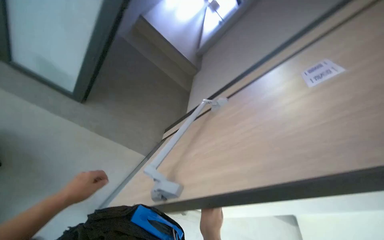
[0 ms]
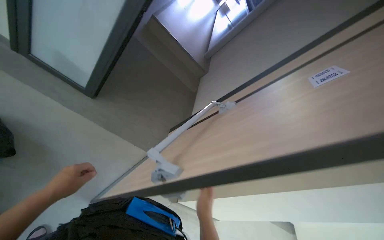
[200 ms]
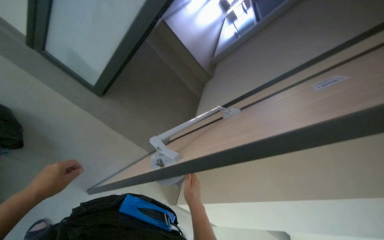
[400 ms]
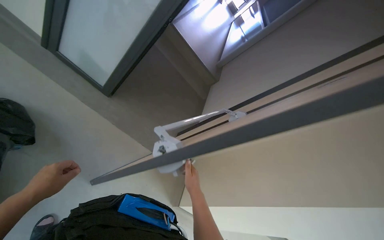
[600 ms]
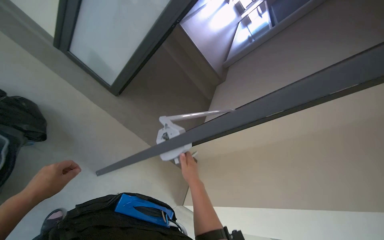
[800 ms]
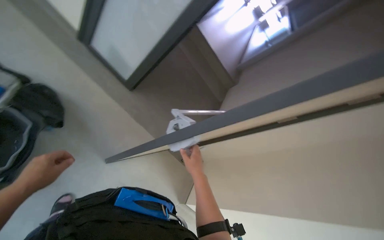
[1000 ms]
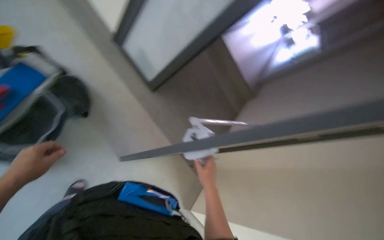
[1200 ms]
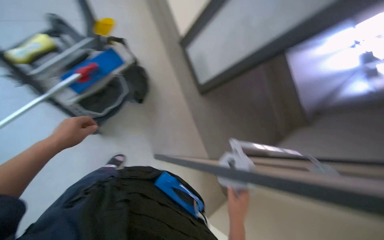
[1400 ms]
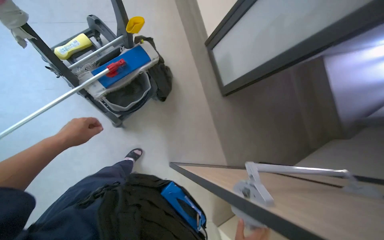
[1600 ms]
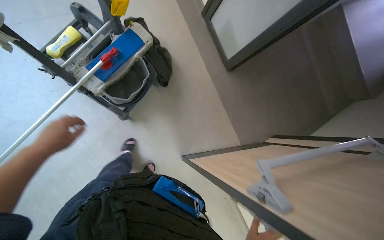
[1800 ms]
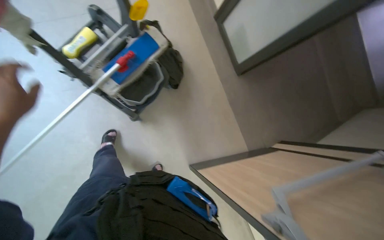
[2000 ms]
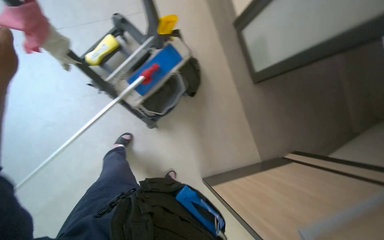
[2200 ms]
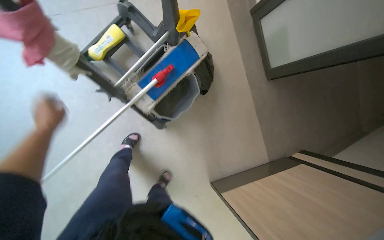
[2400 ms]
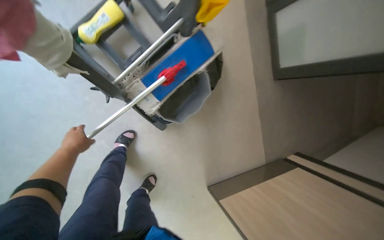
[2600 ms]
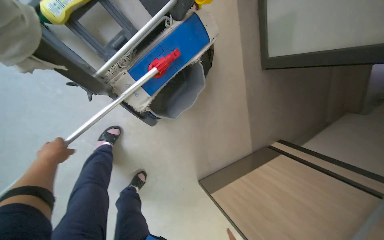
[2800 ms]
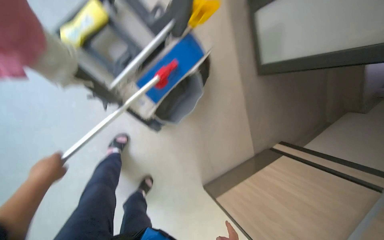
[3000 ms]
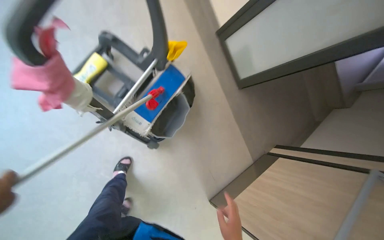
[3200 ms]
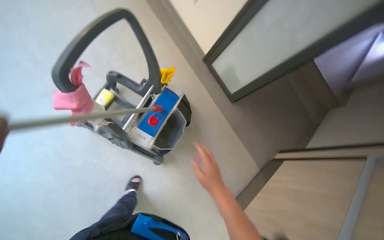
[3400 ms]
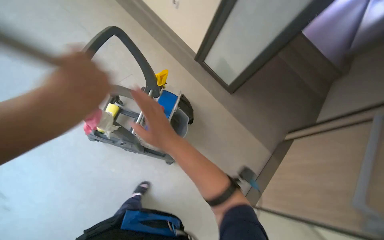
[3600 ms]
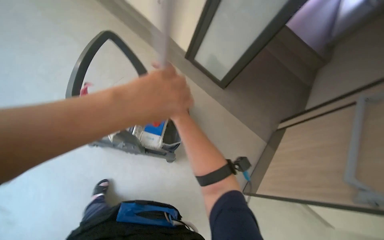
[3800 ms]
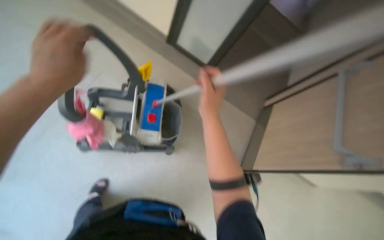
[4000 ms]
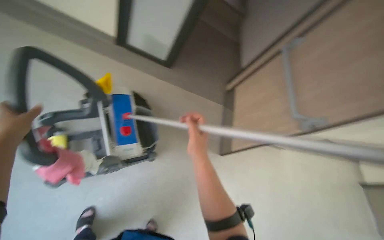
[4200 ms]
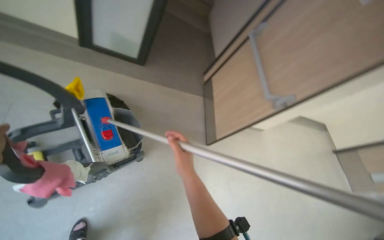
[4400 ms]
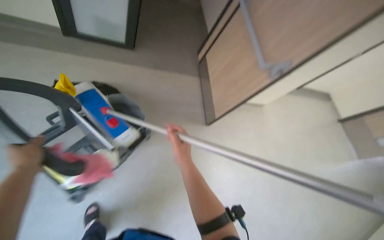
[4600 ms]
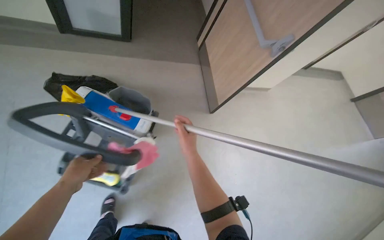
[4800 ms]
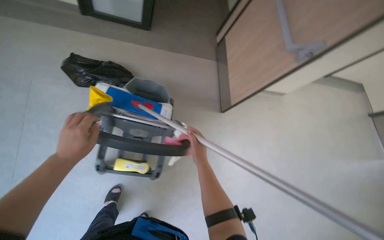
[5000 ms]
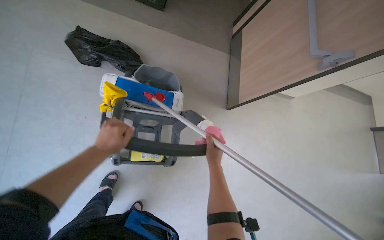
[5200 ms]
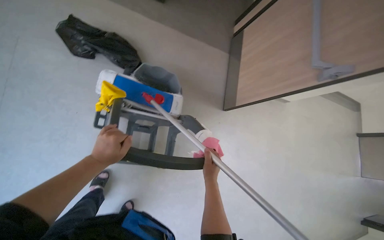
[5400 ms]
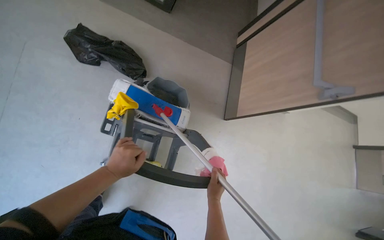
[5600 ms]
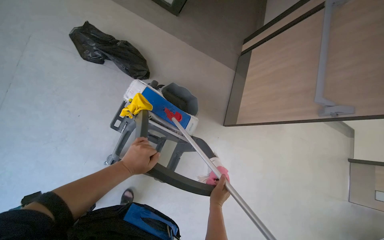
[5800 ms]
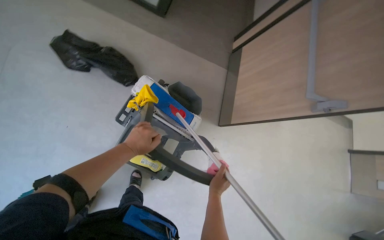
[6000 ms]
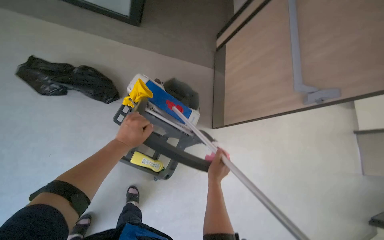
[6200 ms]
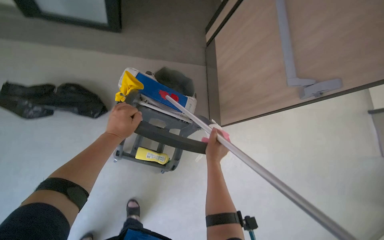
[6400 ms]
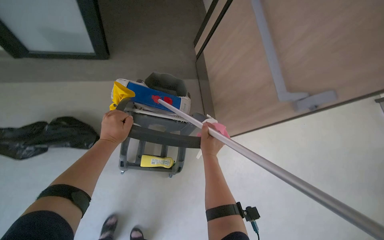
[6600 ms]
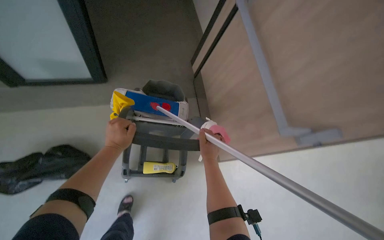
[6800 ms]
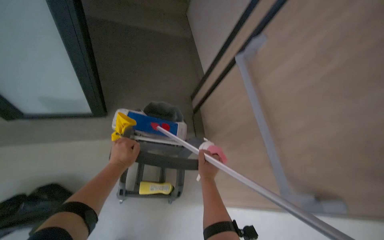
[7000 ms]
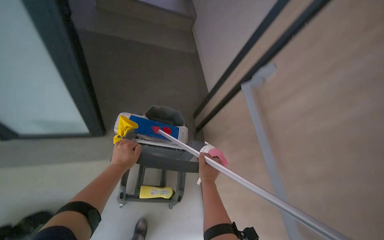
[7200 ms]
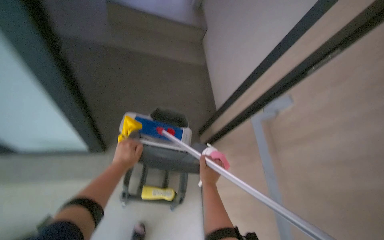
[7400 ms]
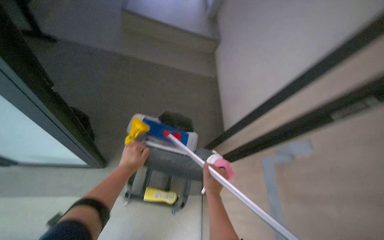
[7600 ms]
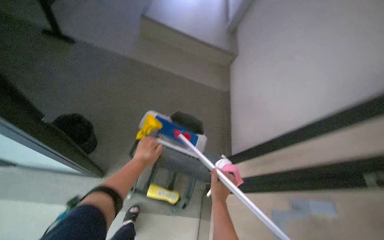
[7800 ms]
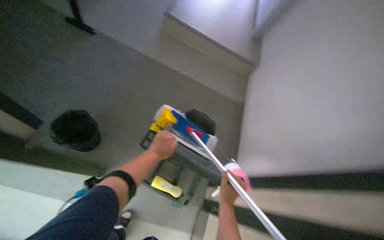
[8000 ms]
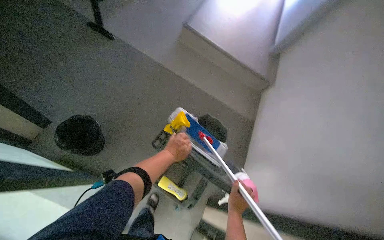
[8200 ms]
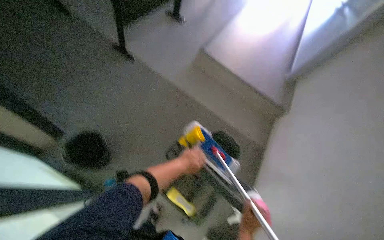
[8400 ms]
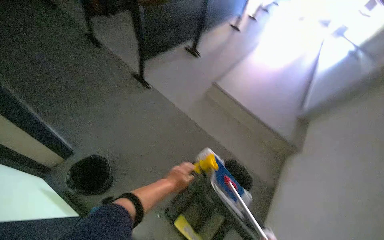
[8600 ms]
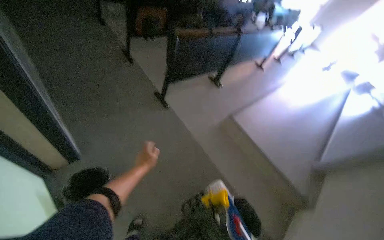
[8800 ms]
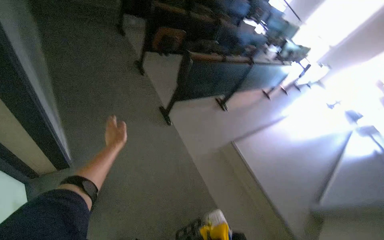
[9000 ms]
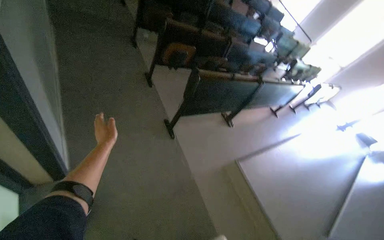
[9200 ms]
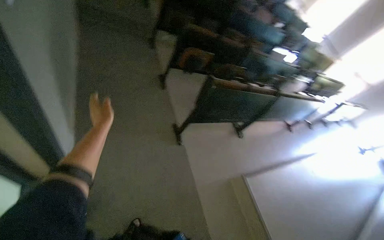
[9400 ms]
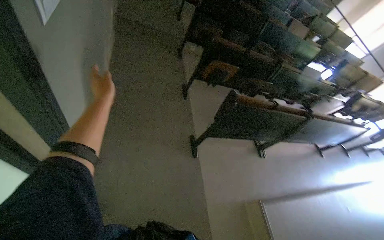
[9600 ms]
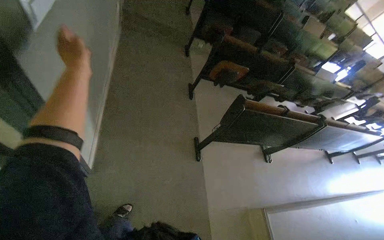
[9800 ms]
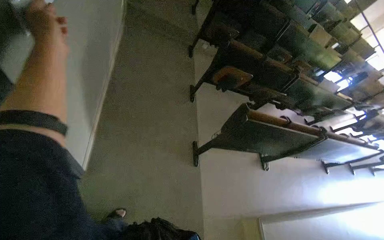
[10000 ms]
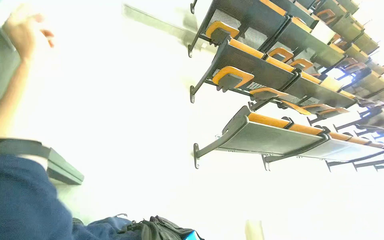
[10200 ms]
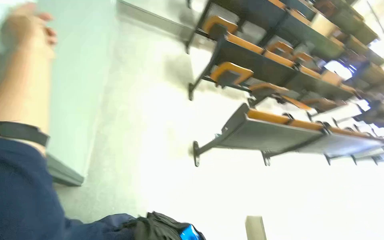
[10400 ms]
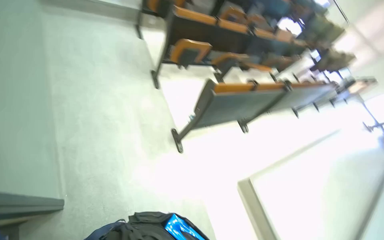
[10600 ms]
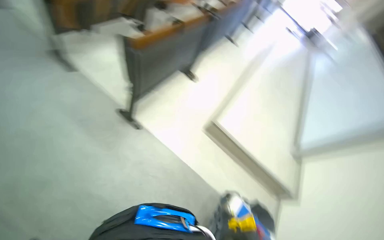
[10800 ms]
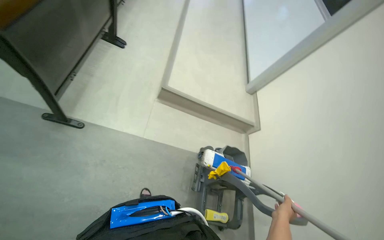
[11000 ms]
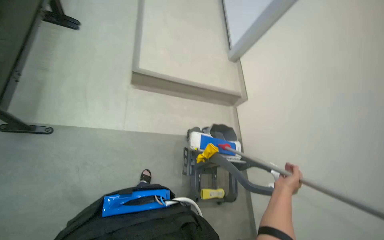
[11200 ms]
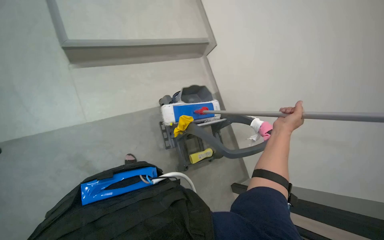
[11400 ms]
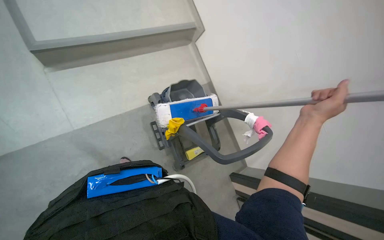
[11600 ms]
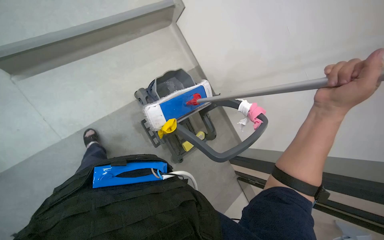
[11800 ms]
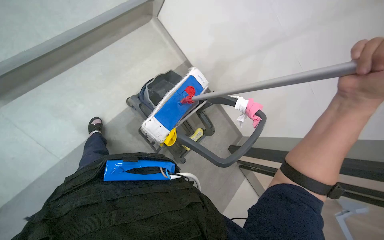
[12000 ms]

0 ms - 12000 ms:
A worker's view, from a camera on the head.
Job: preparing cleaning supplies.
The whole recording: Preparing to mop floor. The worker closes a cabinet and prepares the mop and cleaning cart for mopping the floor.
0 ms - 1600 ms: The head turns to the left by approximately 55 degrees.
1600 ms - 3000 ms: The view tilts roughly 15 degrees downward.
3000 ms - 4400 ms: The wearer moves roughly 40 cm. Everything in view rotates approximately 50 degrees counterclockwise.
4400 ms - 6000 ms: The view tips downward by about 15 degrees.
6000 ms - 7600 ms: The view tilts about 15 degrees upward.
7600 ms - 9000 ms: The head rotates approximately 50 degrees to the left. The wearer looks roughly 30 degrees further upward.
9000 ms - 10400 ms: The camera is carried roughly 50 cm. The wearer's head swings some 25 degrees to the left.
10400 ms - 12000 ms: The head travels some 70 cm. The wearer's head swings roughly 120 degrees to the right. The wearer looks roughly 75 degrees further downward.

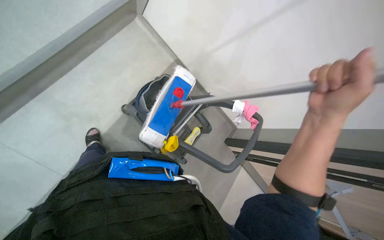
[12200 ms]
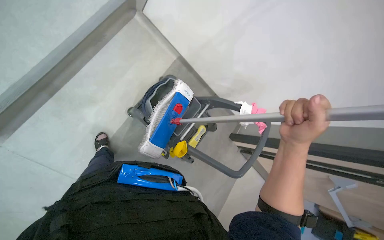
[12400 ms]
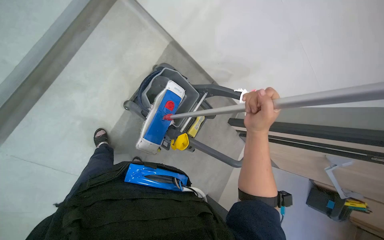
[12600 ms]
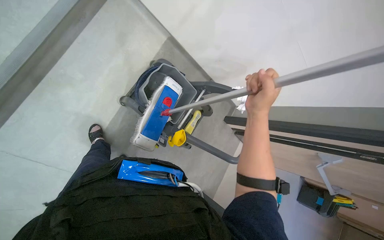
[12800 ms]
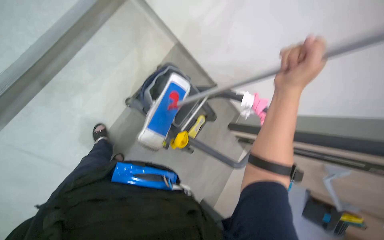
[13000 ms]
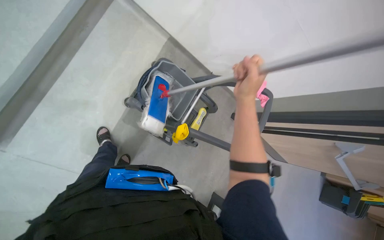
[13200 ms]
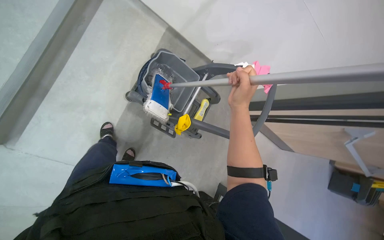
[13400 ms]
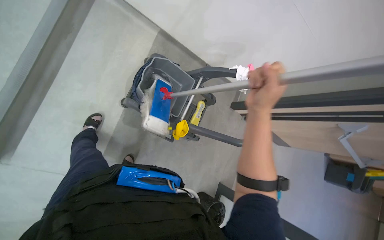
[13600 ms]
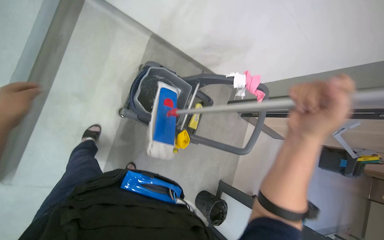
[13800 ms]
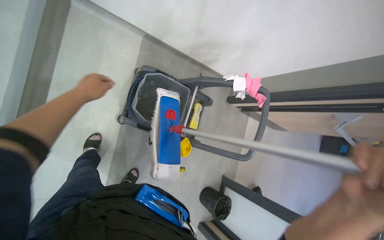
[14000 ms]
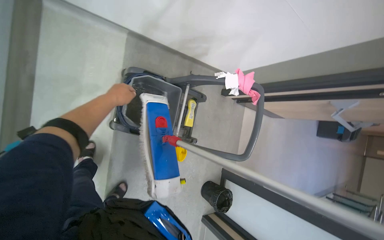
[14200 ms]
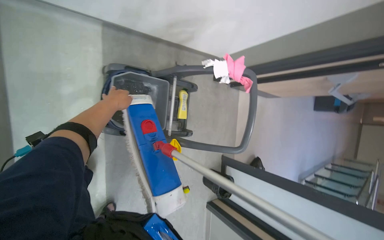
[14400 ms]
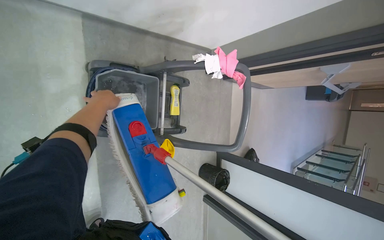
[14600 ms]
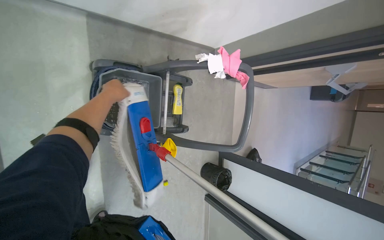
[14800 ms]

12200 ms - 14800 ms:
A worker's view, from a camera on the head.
Job: preparing cleaning supplies.
The whole recording: Preparing to mop floor. The worker closes a cabinet and prepares the mop and cleaning cart for mopping the floor.
12200 ms - 13400 ms: The right hand travels to the left and farther from the camera by some 25 cm.
13400 ms - 14800 ms: The view tilts some 20 degrees downward.

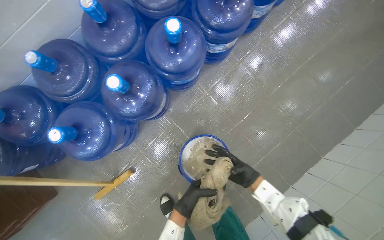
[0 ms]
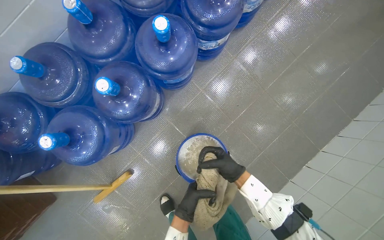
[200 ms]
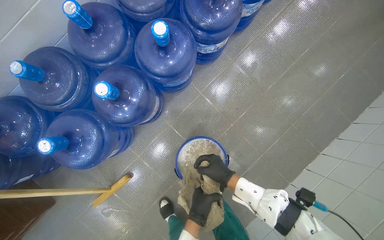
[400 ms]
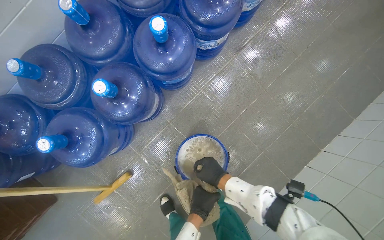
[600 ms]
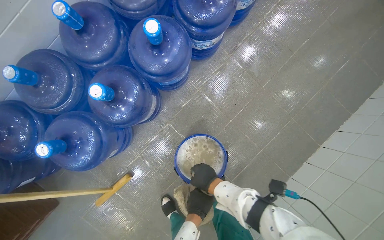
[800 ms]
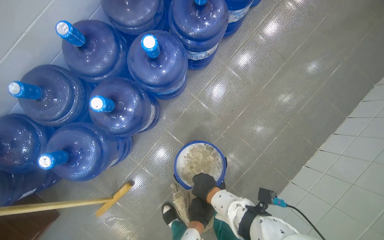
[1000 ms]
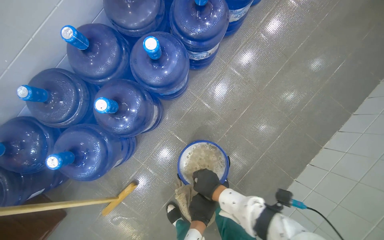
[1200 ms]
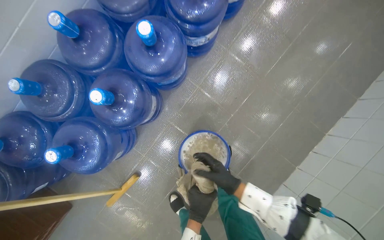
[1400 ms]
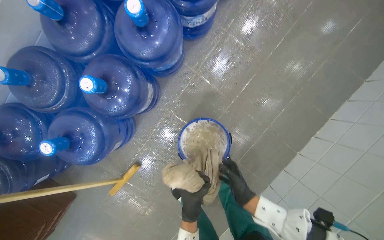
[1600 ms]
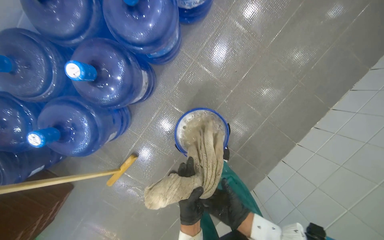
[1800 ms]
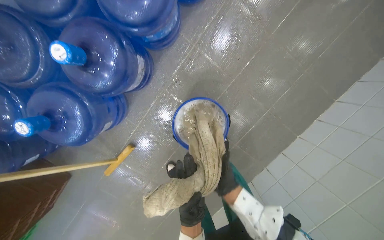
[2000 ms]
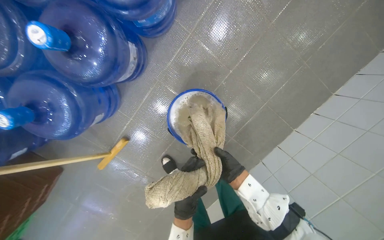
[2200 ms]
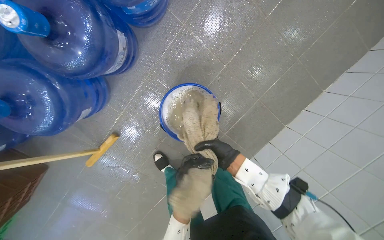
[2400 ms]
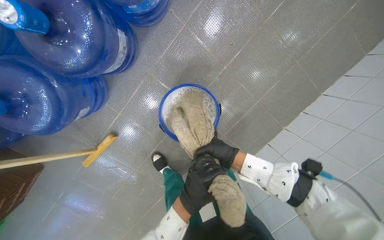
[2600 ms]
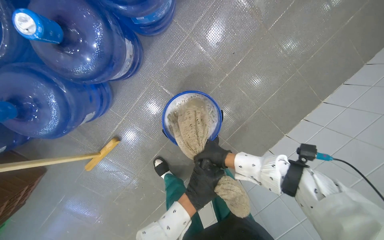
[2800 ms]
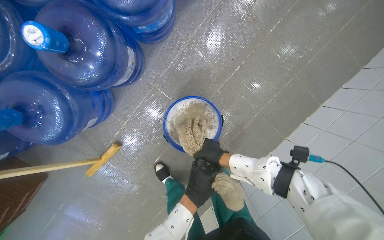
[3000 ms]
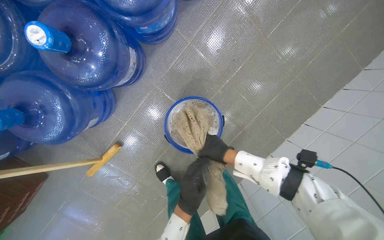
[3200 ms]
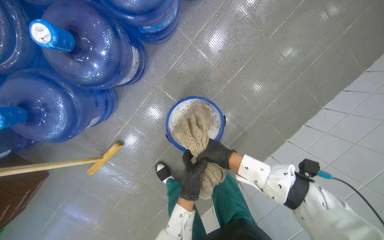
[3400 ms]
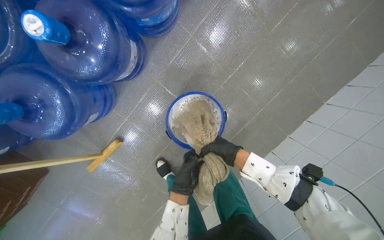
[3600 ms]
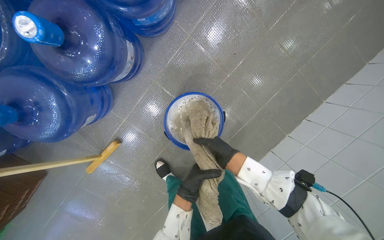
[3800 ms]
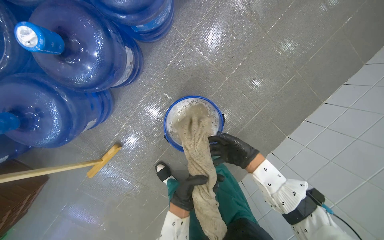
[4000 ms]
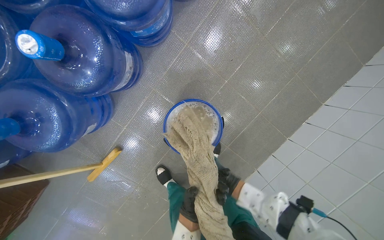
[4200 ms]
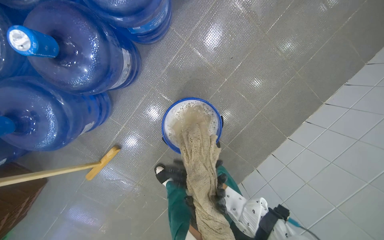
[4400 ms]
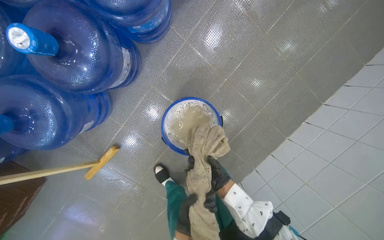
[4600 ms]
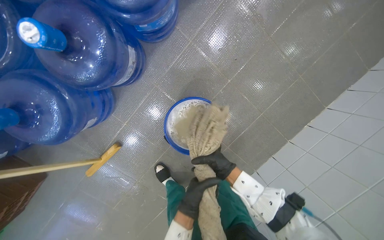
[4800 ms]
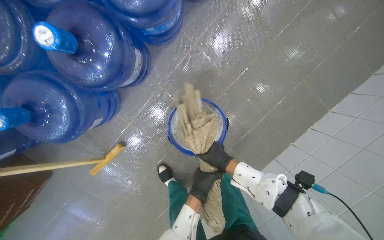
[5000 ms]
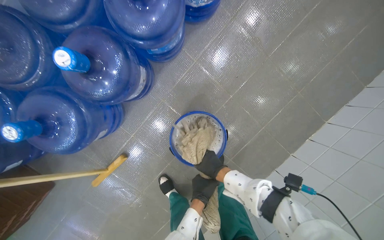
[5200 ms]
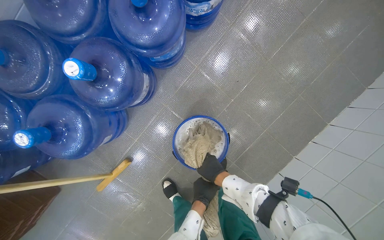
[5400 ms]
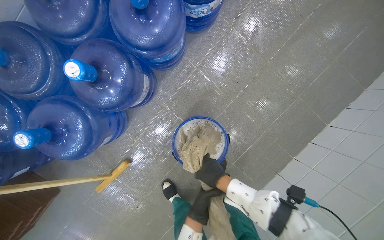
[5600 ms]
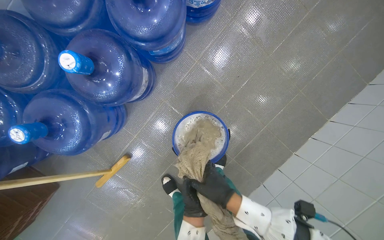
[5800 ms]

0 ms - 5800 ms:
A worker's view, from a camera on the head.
Job: preparing cleaning supplies.
The whole recording: Wringing and preparing mop. The worker wrings out the mop cloth and adjusts it on the mop handle.
1400 ms - 2800 ms: The wearer looks roughly 15 degrees further downward.
2800 ms - 4400 ms: The right hand is displaced farther from the camera and down the picture by about 20 cm, while the left hand goes some 10 cm down the picture.
4400 ms - 5800 ms: The right hand is displaced nearer to the camera, up the picture and to the left by about 30 cm; the left hand reaches some 10 cm farther from the camera, then returns.
